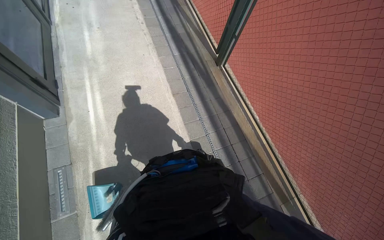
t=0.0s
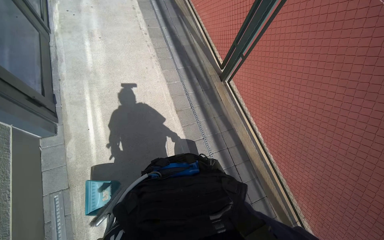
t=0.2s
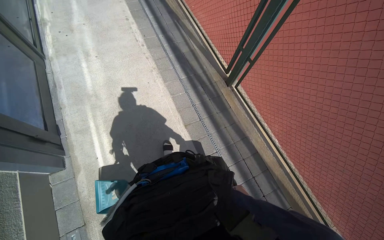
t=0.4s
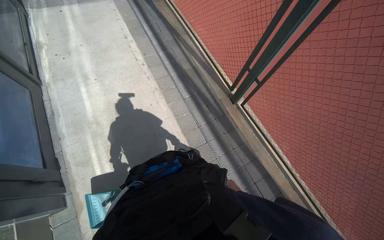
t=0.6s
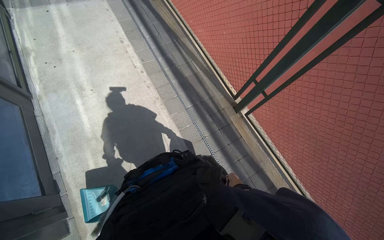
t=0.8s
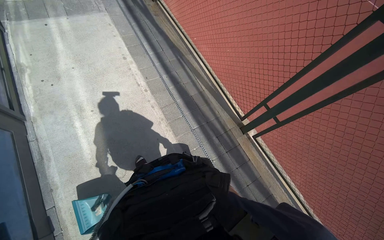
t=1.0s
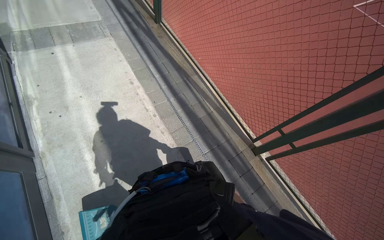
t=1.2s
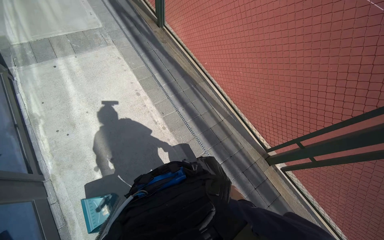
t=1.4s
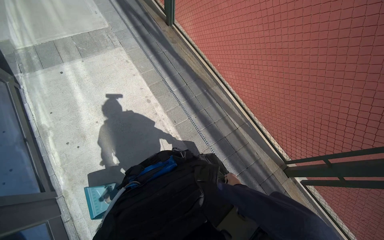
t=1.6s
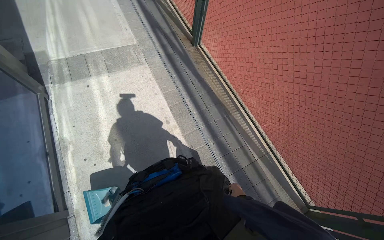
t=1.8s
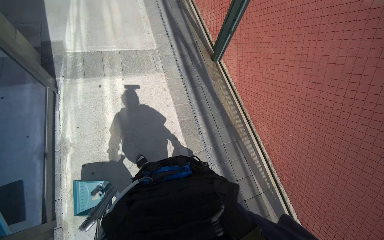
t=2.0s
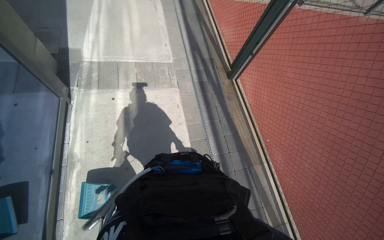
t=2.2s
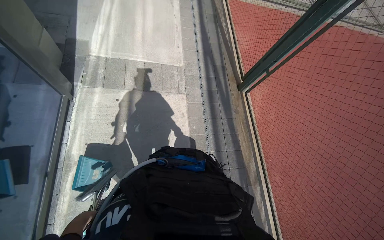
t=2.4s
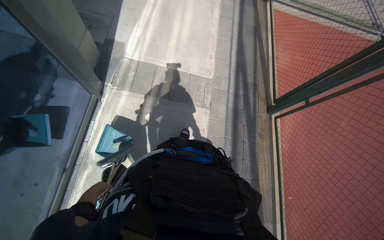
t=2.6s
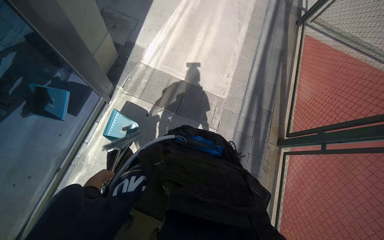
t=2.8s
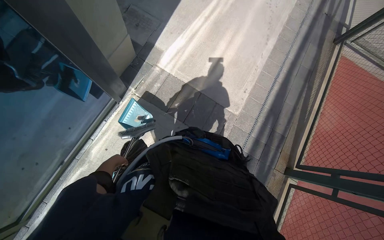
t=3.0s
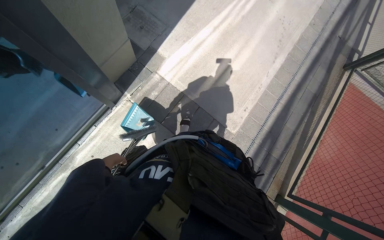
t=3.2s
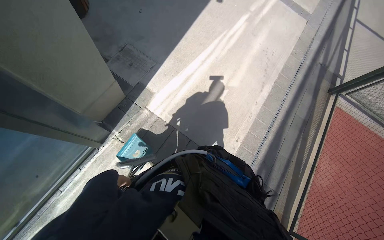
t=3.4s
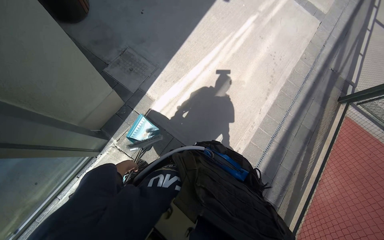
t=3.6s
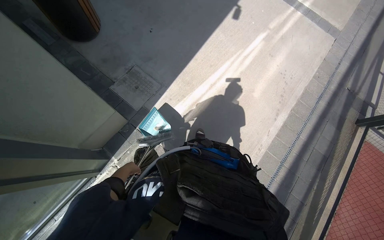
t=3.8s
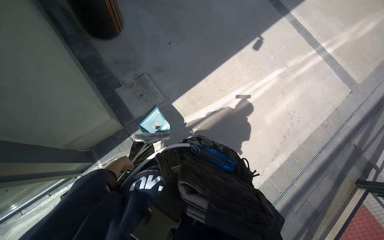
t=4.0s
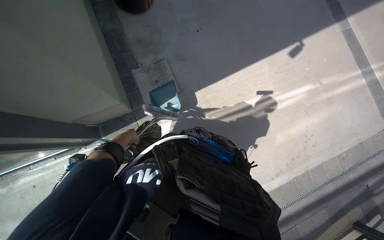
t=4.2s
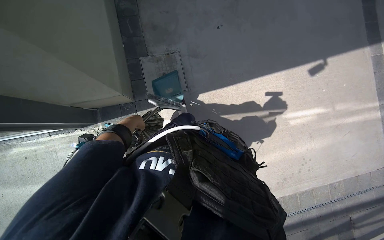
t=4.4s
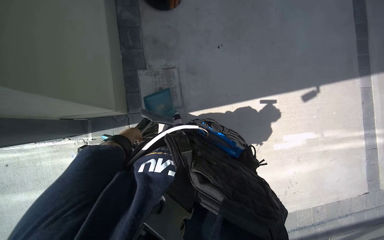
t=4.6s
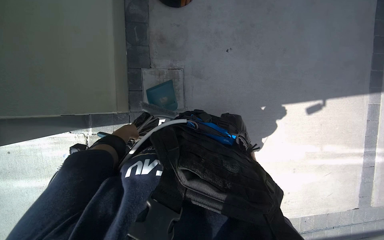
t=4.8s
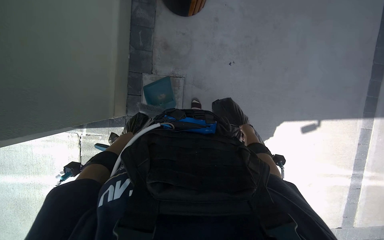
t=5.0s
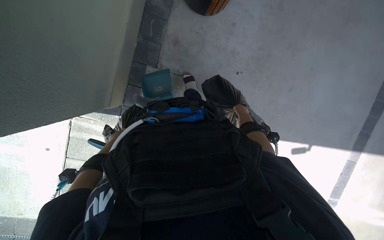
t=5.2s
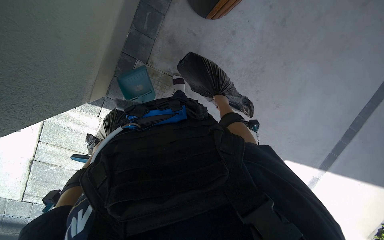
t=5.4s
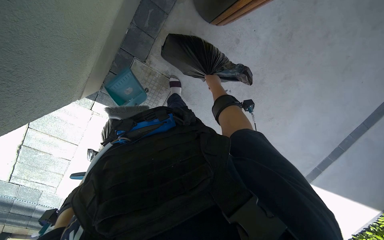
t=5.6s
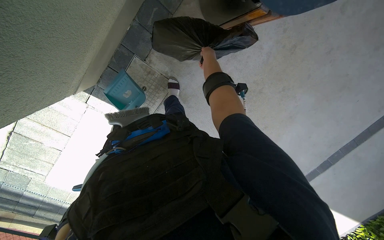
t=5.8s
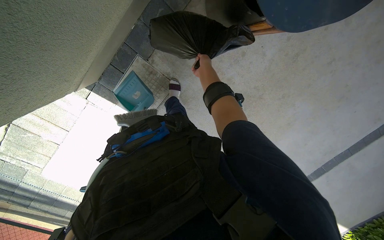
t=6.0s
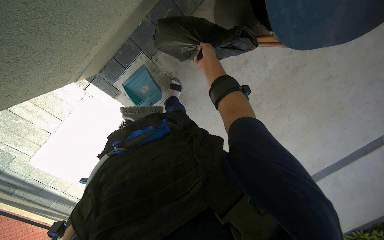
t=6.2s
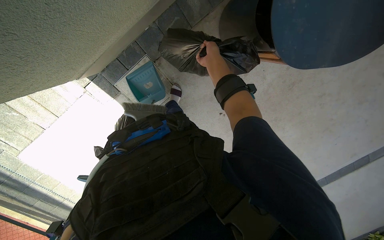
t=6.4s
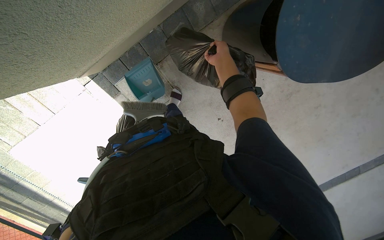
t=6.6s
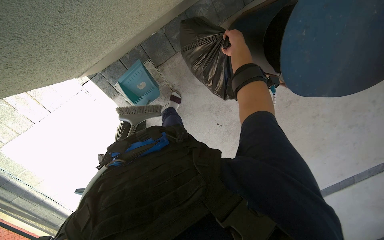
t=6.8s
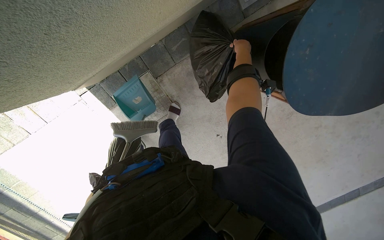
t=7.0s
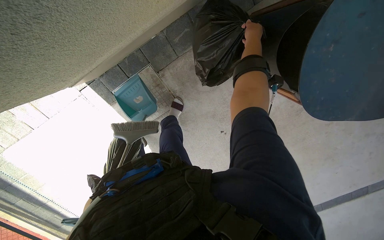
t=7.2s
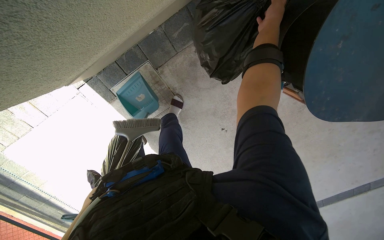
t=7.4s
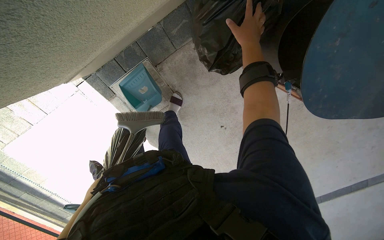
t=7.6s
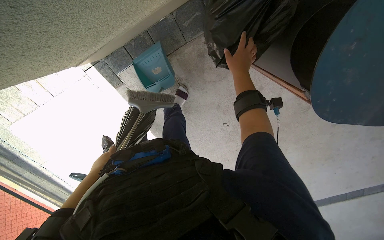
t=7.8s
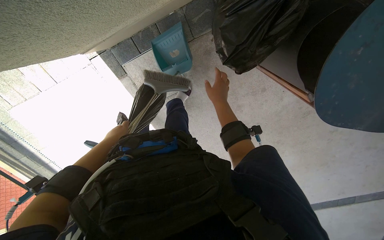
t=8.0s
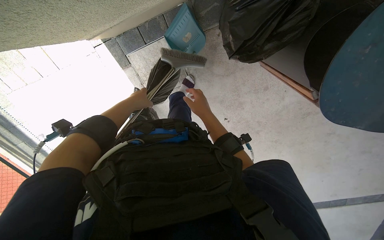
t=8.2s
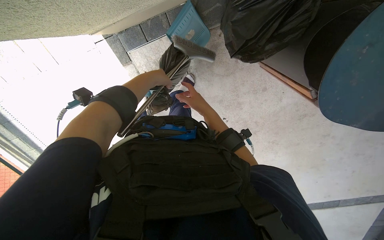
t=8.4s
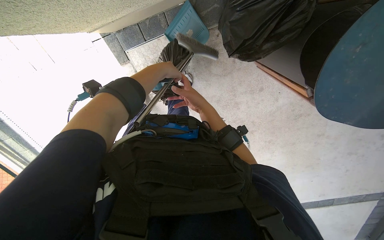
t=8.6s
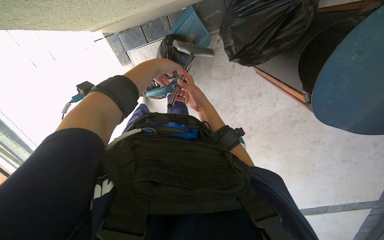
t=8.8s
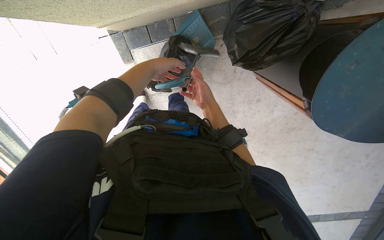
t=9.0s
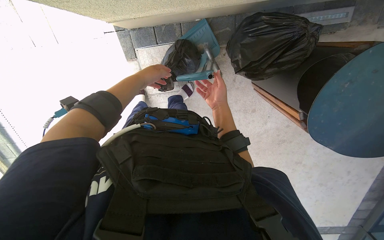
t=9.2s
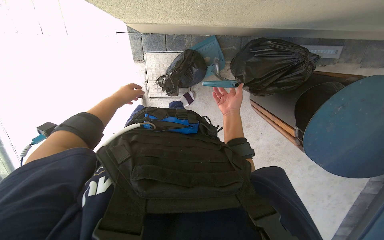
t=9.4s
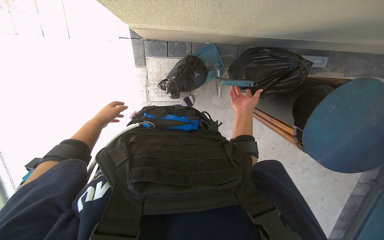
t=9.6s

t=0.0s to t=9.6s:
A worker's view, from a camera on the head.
Job: preparing cleaning supplies.
The whole recording: Transporting cleaning equipment. The worker pushes a cart with cleaning tools along the path.
t=0.0s to t=1.6s: The wearer moves some 2 m.
t=1.6s to t=3.2s: The camera is carried about 1.5 m. The head rotates approximately 50 degrees to the left.
t=3.2s to t=4.8s: The wearer moves about 1 m. The scene turns approximately 50 degrees clockwise in the picture.
t=4.8s to t=6.4s: The view swings approximately 15 degrees to the right. The scene rotates clockwise by roughly 50 degrees.
t=8.0s to t=9.6s: The camera is aimed some 15 degrees further to the right. The camera pitches upward, by roughly 15 degrees. The left hand reaches about 20 cm to the right, then returns.

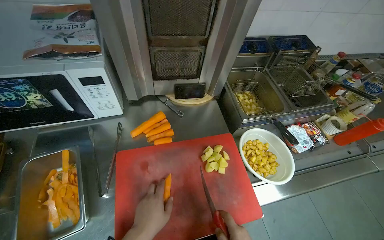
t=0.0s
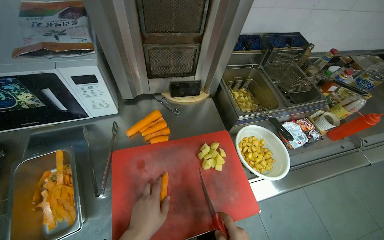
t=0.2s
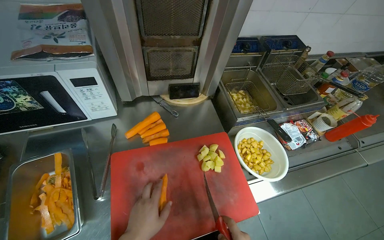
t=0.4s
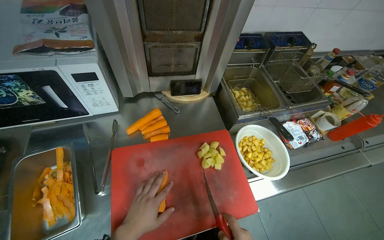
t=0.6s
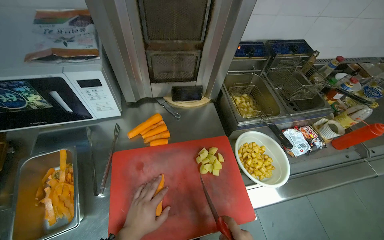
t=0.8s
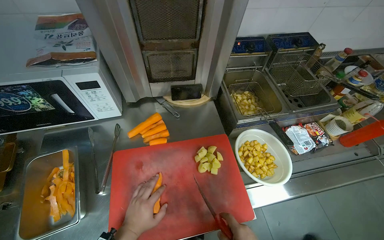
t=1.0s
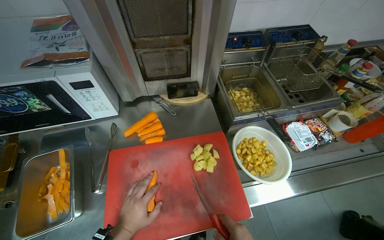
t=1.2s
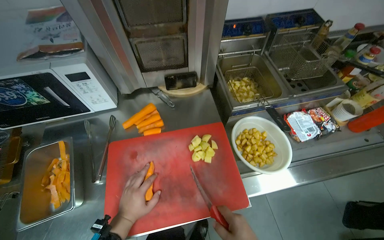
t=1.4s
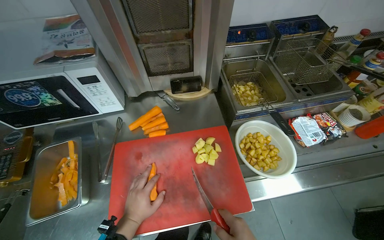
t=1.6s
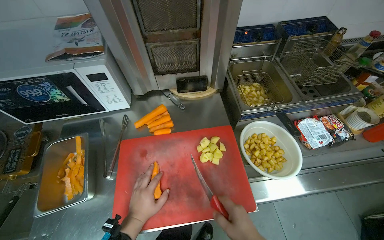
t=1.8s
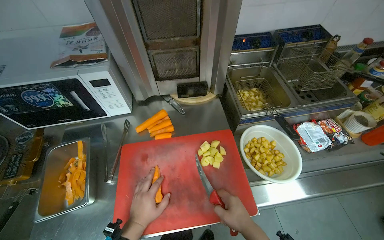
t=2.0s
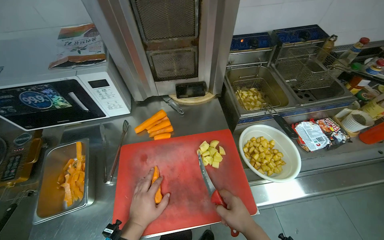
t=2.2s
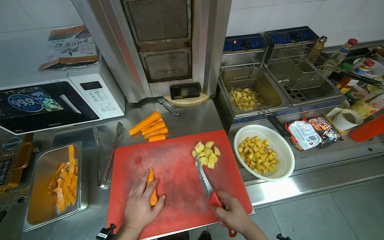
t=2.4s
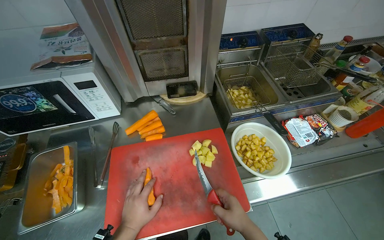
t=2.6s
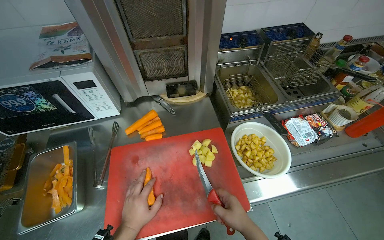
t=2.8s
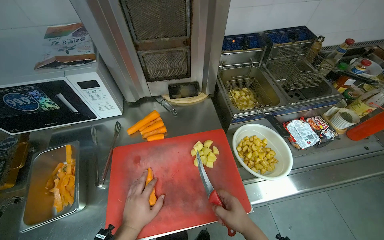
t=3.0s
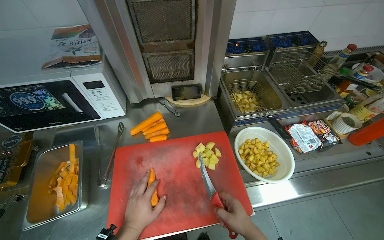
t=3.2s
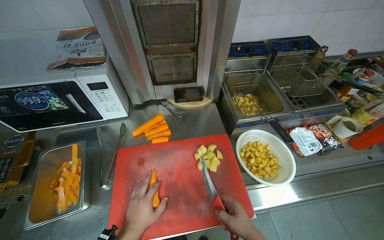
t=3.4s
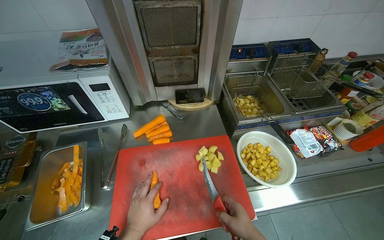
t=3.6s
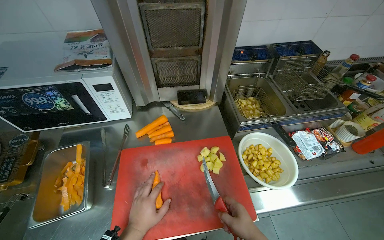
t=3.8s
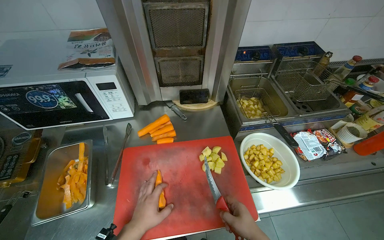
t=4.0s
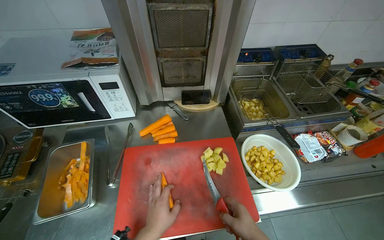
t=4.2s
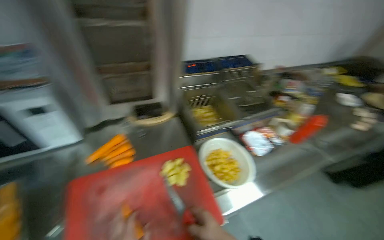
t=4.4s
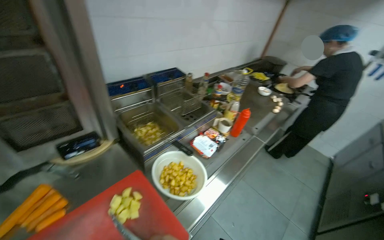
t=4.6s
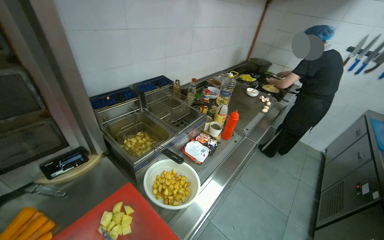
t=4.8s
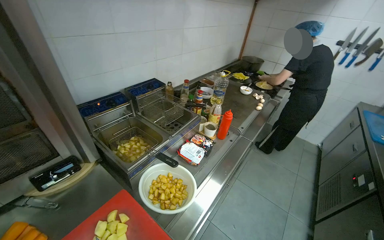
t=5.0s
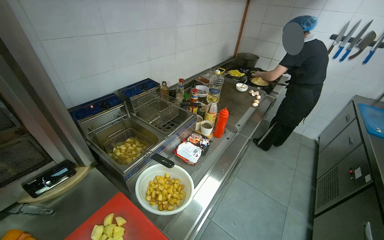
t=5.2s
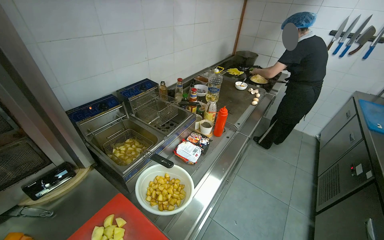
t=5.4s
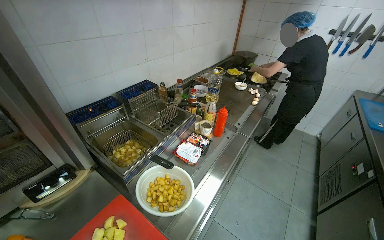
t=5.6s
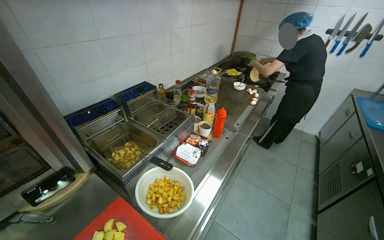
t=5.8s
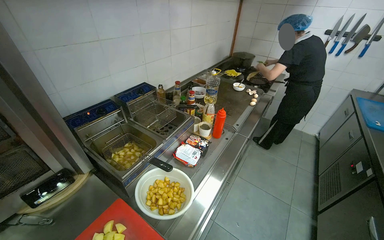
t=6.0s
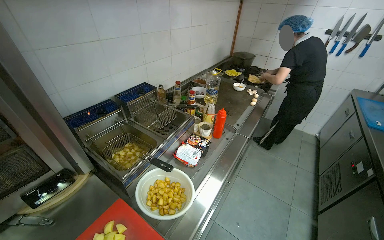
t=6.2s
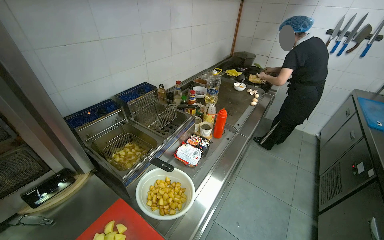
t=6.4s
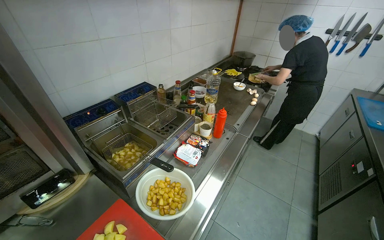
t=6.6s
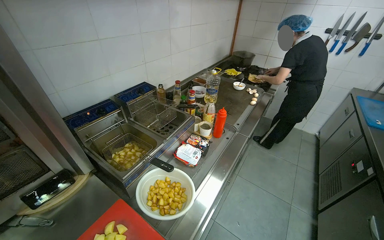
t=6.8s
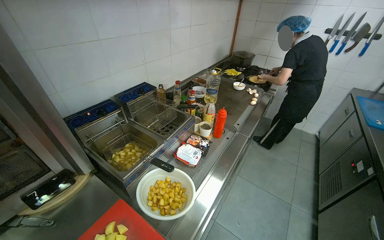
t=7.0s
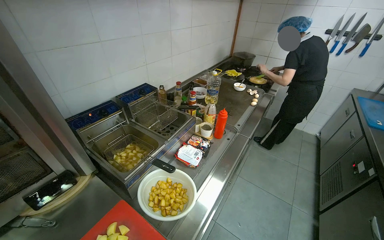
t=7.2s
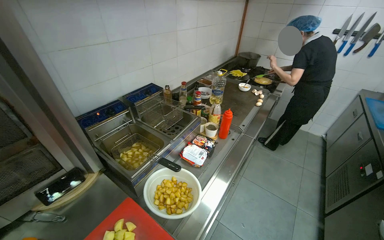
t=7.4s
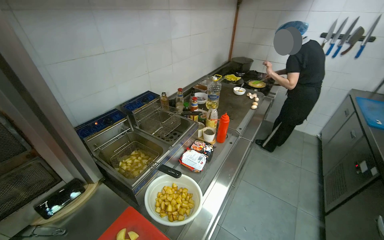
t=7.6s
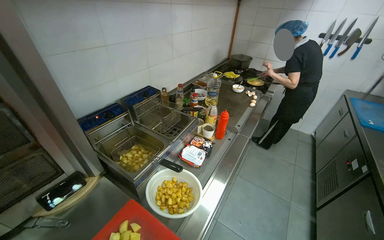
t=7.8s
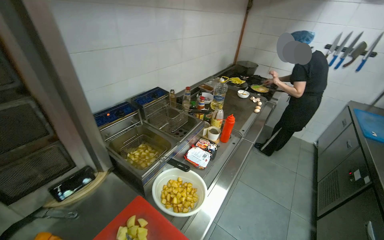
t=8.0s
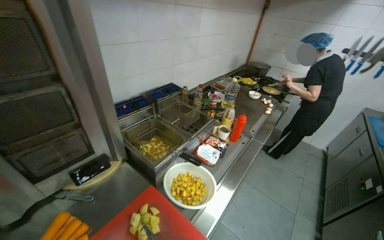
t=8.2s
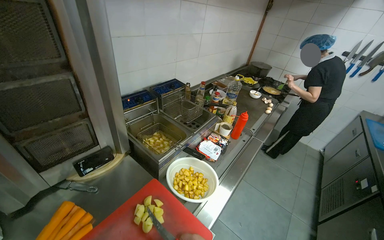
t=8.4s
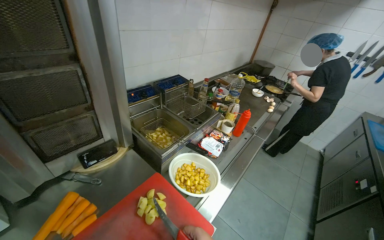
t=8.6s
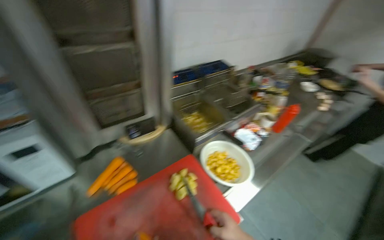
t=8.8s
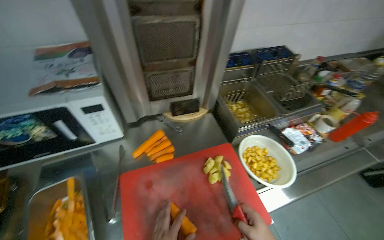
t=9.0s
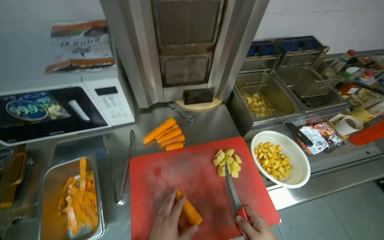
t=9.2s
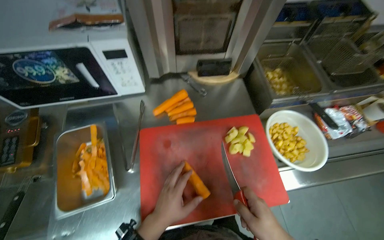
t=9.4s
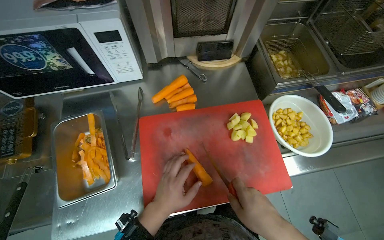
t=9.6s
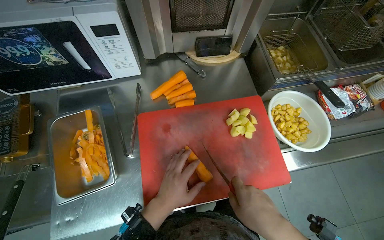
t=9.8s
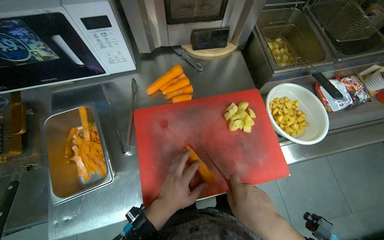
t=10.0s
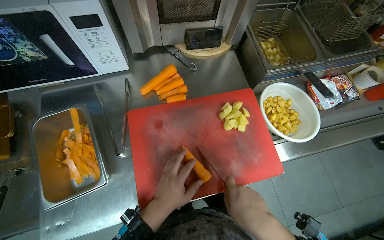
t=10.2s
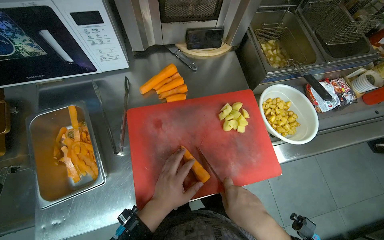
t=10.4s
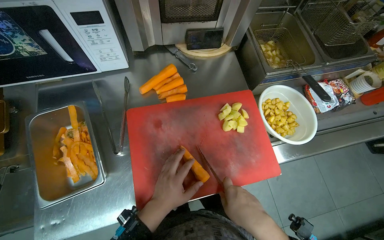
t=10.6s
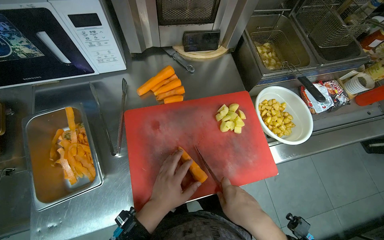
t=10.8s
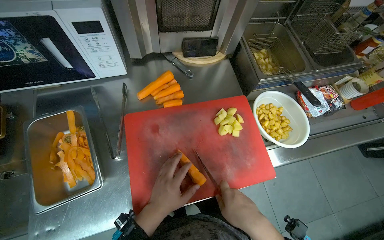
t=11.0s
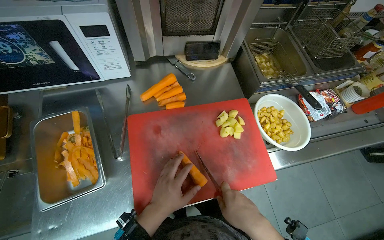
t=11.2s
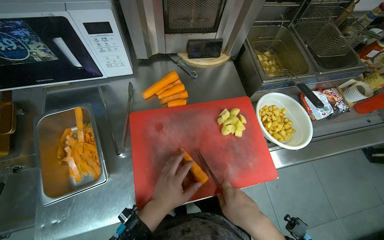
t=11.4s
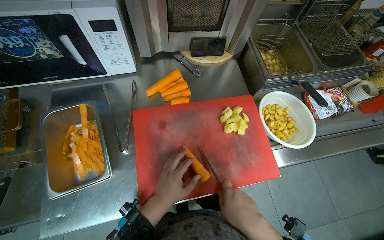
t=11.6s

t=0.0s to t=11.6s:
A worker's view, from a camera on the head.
Job: preparing food.
The whole recording: Chopping carrots. The worker continues chopping carrots on a red cutting board.
t=4.4s to t=5.8s: The wearer's head swings some 35 degrees to the right.
t=7.2s to t=8.8s: The wearer's head swings roughly 20 degrees to the left.
t=8.8s to t=10.2s: The wearer looks about 20 degrees further to the left. The wearer looks some 25 degrees further downward.
t=10.2s to t=11.6s: The hands are busy where they are.
